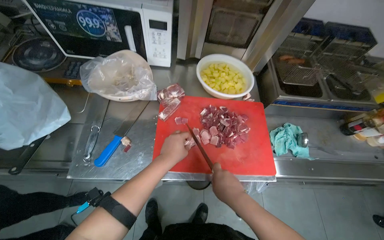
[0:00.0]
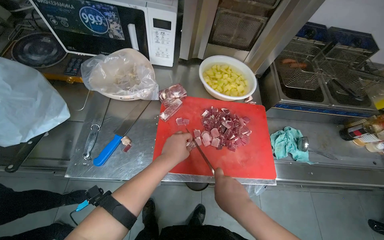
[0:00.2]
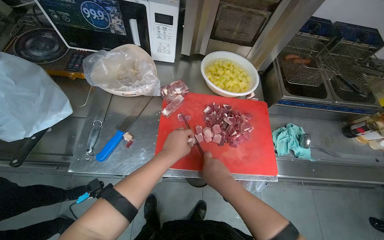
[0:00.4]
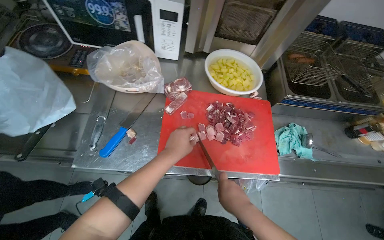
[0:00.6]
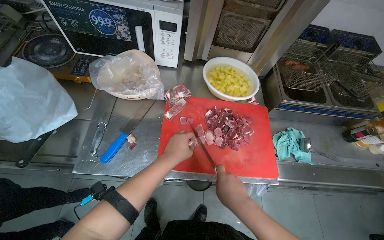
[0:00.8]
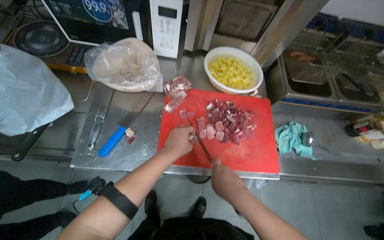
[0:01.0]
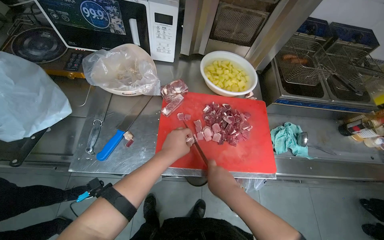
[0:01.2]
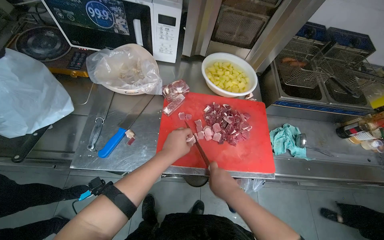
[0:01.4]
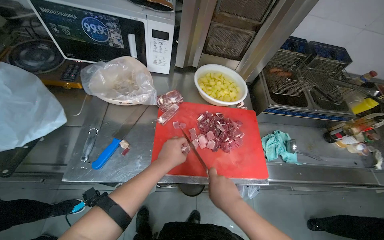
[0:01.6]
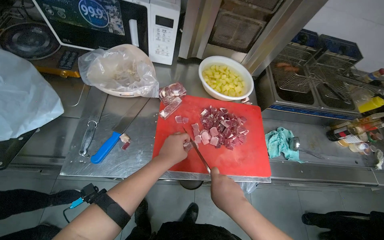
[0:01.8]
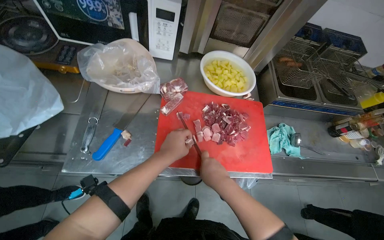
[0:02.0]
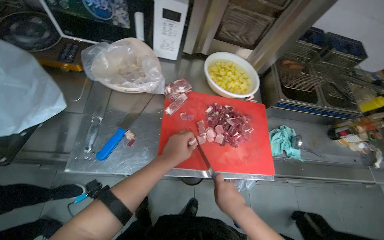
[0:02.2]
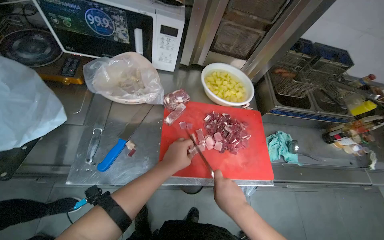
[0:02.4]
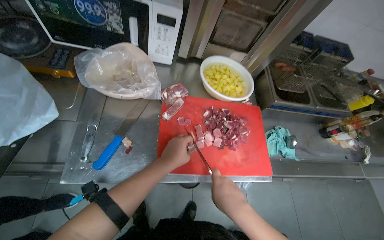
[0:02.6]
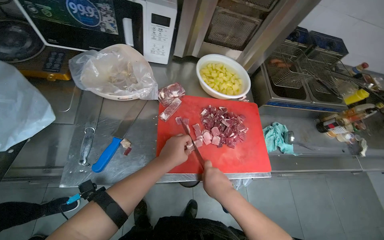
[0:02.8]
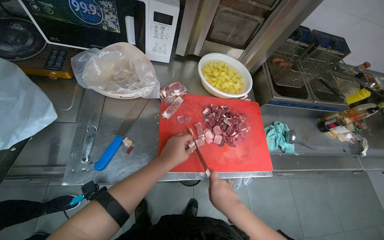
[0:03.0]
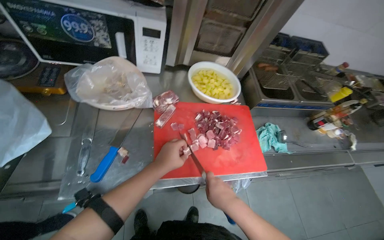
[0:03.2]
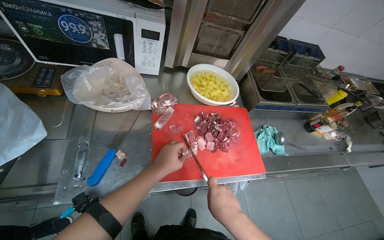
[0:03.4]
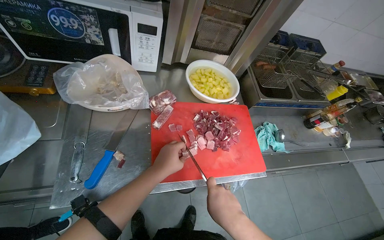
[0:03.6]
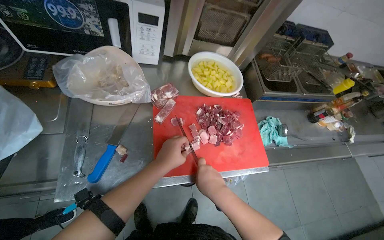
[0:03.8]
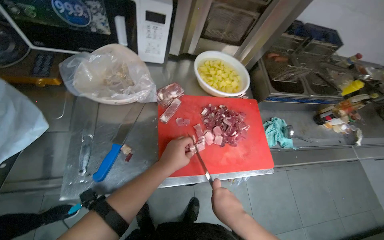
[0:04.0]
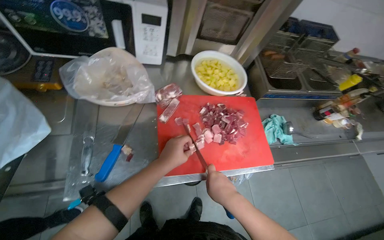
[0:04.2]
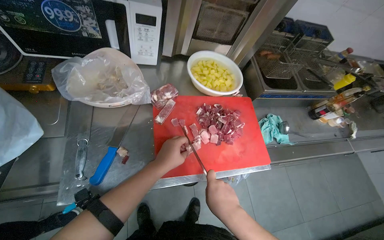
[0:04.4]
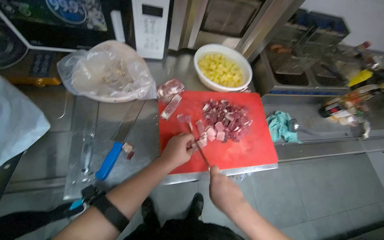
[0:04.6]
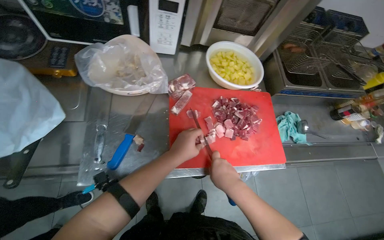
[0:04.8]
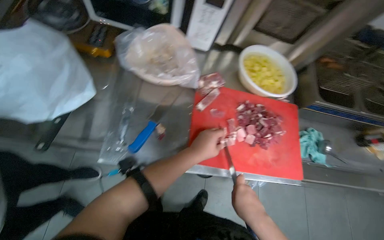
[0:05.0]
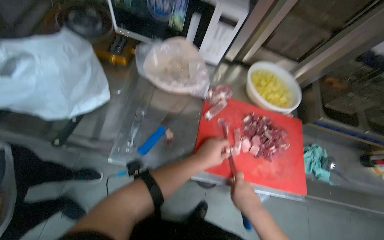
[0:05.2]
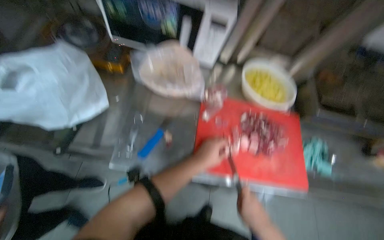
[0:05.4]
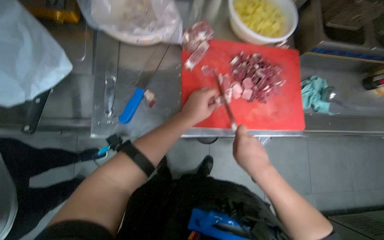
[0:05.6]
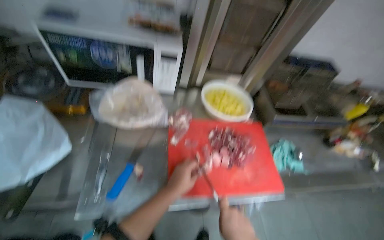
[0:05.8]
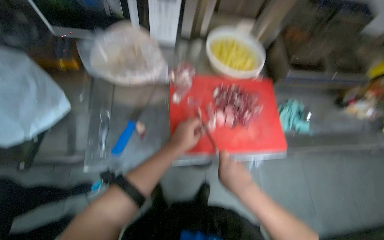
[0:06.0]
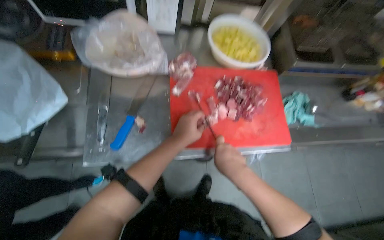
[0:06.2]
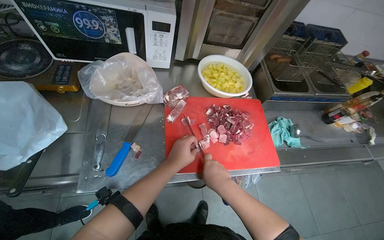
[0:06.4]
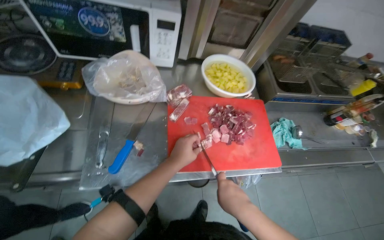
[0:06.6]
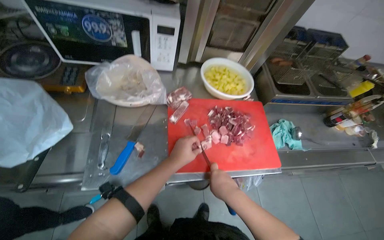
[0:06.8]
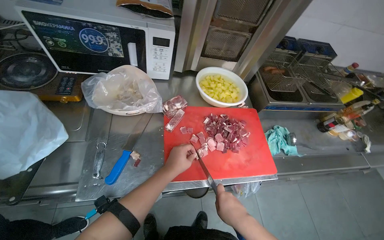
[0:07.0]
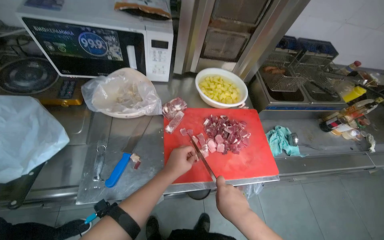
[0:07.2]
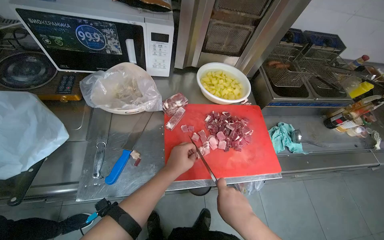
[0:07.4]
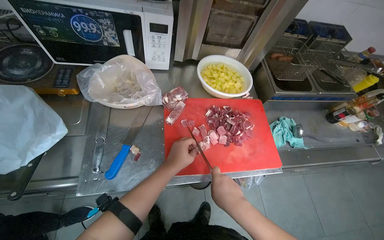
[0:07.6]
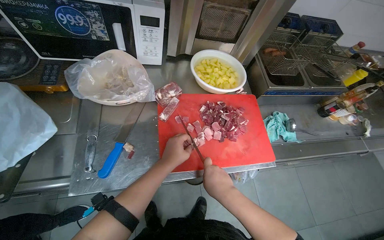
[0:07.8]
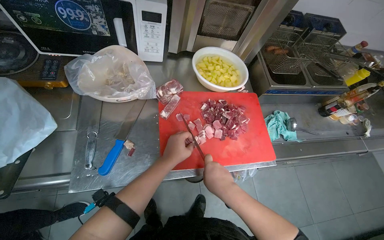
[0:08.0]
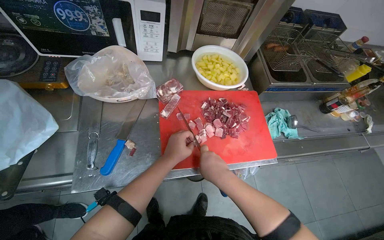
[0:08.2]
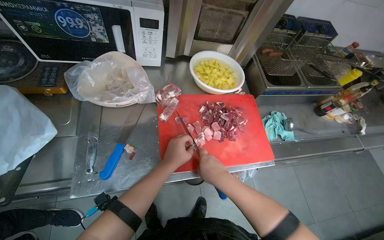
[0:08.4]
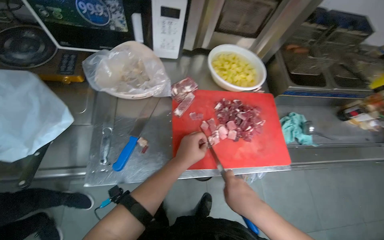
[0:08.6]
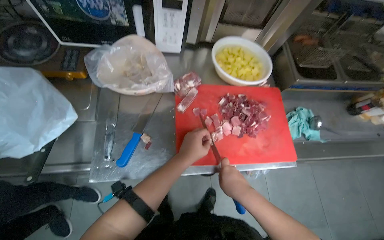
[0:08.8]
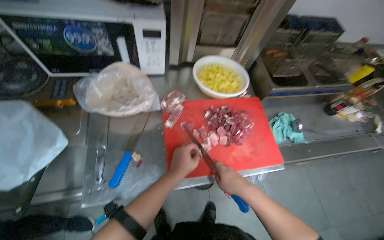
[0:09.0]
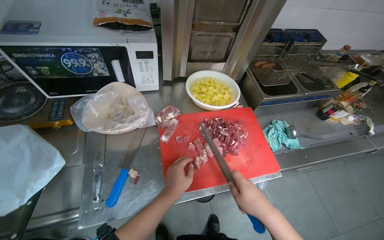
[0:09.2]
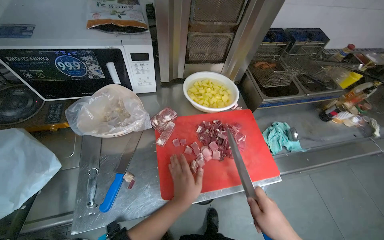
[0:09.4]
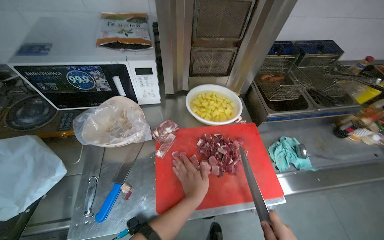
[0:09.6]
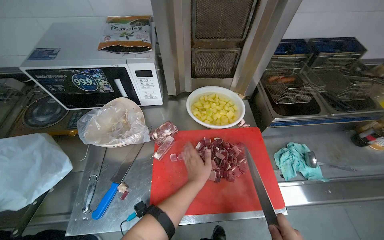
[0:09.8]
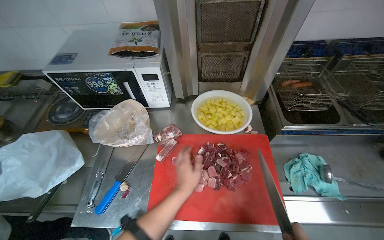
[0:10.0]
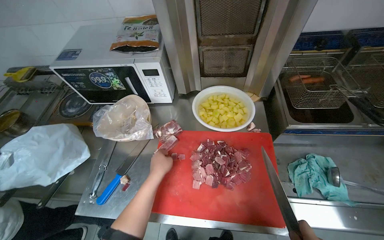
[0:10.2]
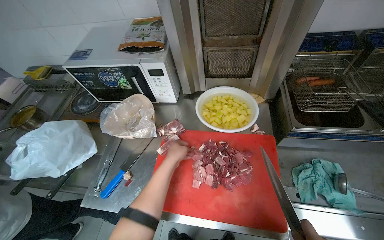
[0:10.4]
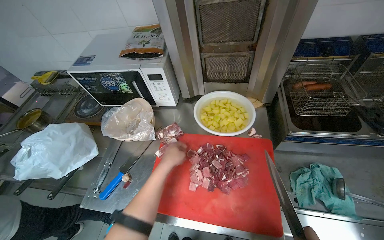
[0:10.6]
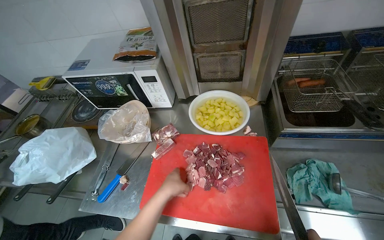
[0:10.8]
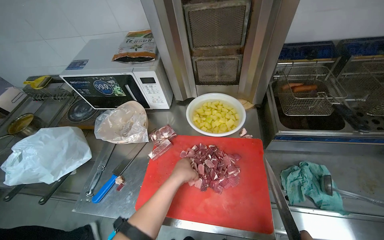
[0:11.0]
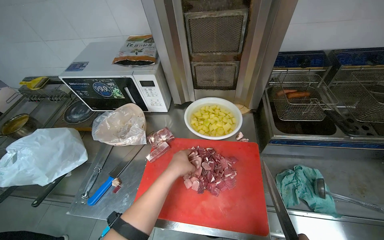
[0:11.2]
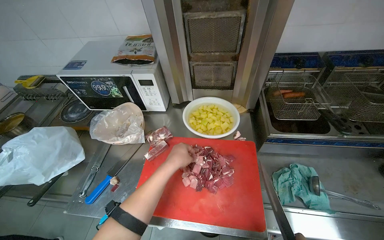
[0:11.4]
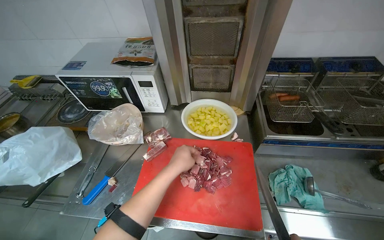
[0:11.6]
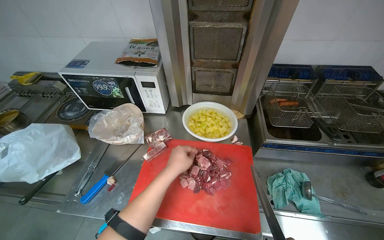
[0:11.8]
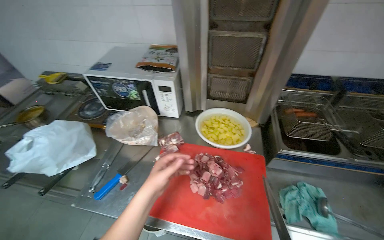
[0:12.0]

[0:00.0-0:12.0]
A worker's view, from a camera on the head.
Job: preparing food.
The whole recording: Cutting meat on chopping board. The worker continues cutting pieces of meat on a red chopping board with a knife.
0.0 to 1.6 s: The hands stay close to where they were, moving slightly.
1.6 to 3.0 s: The camera is aimed approximately 15 degrees further to the left.
3.0 to 4.4 s: The hands are busy where they are.
4.4 to 6.0 s: The view tilts some 15 degrees downward.
6.0 to 9.0 s: The hands make small movements and keep their place.
9.0 to 10.4 s: The camera is aimed about 25 degrees further to the left.
10.4 to 12.0 s: The left hand shifts approximately 10 cm nearer to the camera.

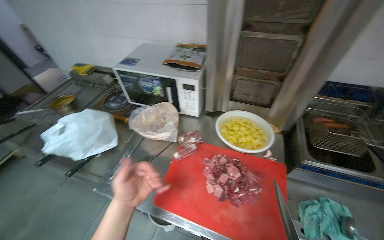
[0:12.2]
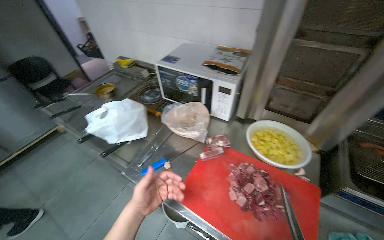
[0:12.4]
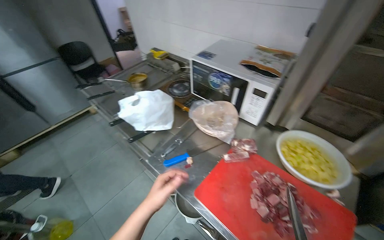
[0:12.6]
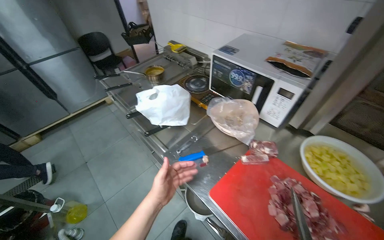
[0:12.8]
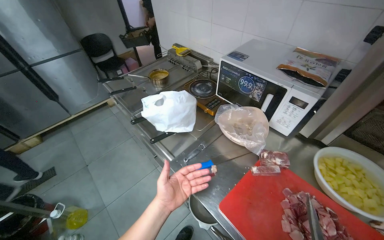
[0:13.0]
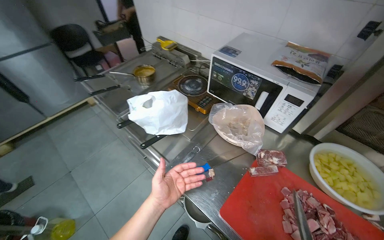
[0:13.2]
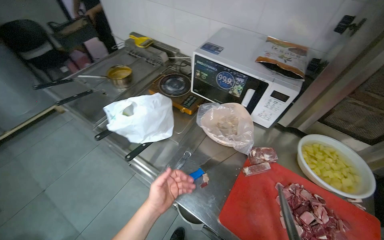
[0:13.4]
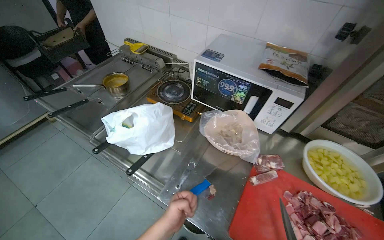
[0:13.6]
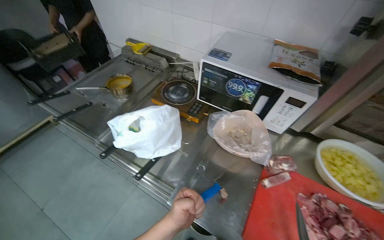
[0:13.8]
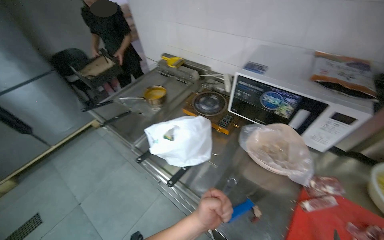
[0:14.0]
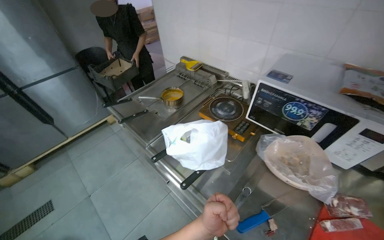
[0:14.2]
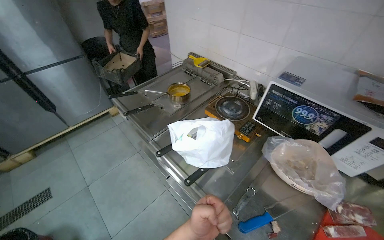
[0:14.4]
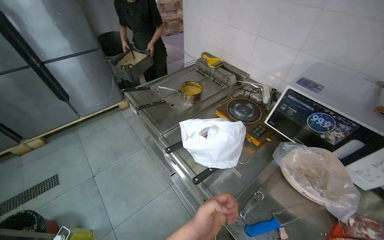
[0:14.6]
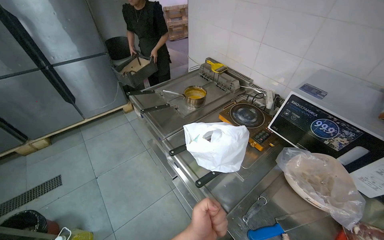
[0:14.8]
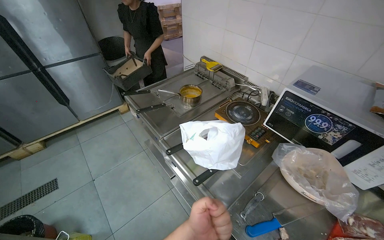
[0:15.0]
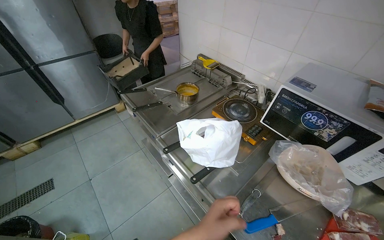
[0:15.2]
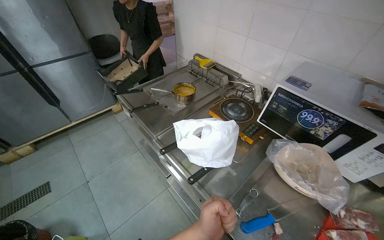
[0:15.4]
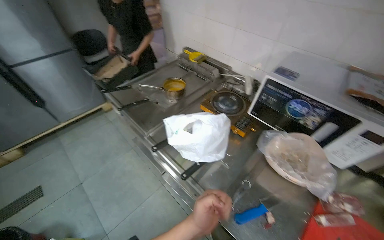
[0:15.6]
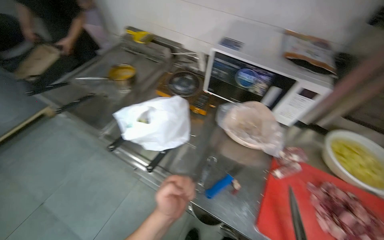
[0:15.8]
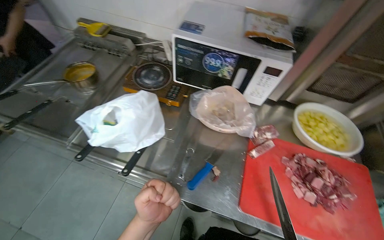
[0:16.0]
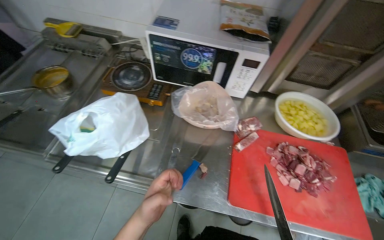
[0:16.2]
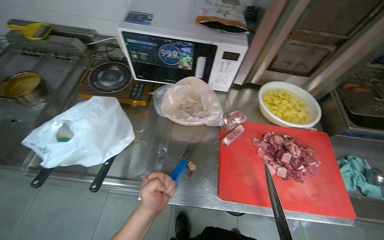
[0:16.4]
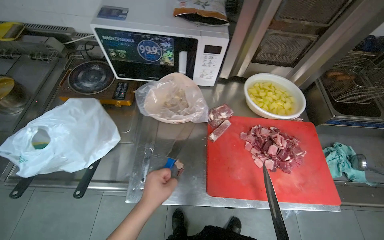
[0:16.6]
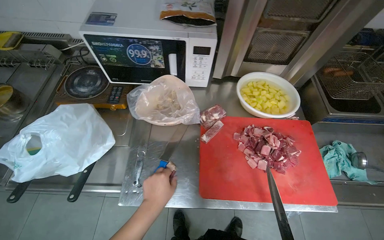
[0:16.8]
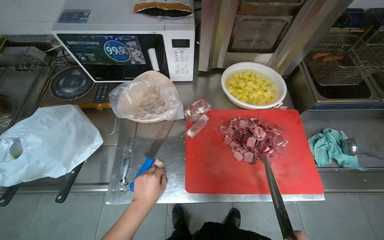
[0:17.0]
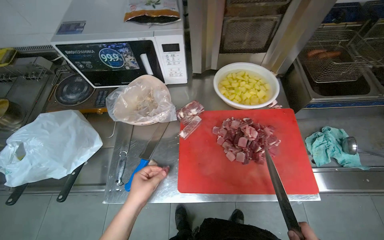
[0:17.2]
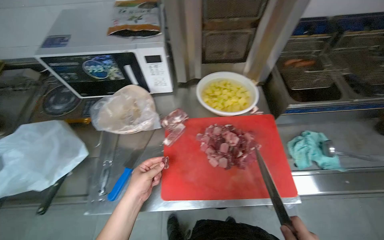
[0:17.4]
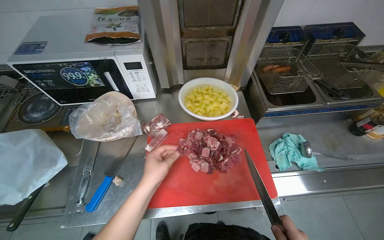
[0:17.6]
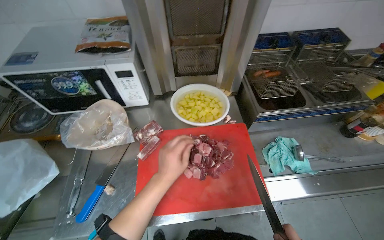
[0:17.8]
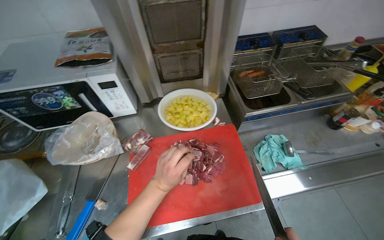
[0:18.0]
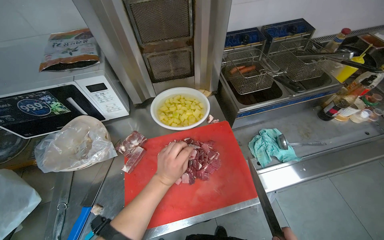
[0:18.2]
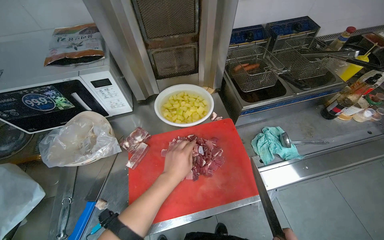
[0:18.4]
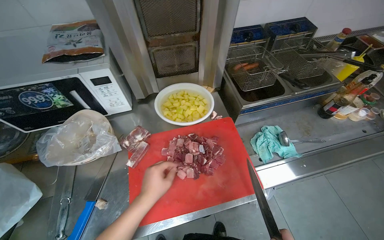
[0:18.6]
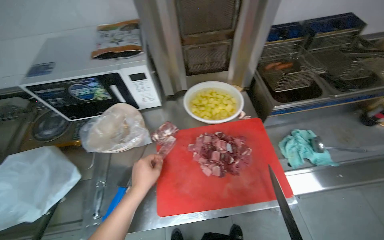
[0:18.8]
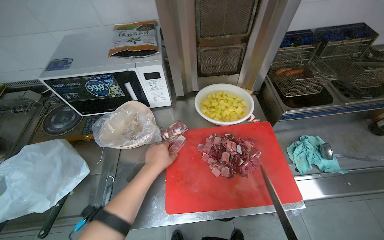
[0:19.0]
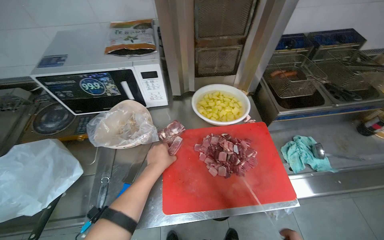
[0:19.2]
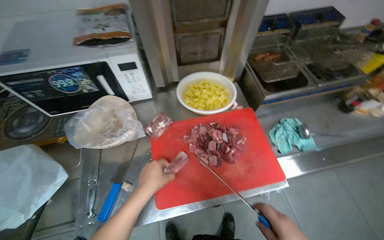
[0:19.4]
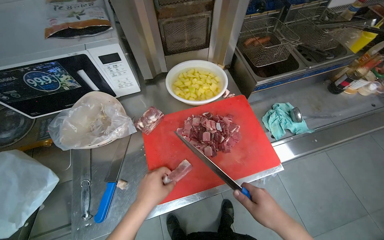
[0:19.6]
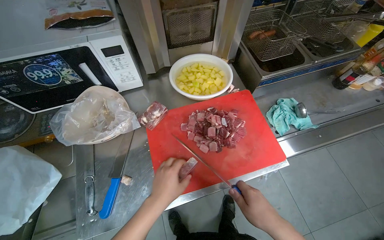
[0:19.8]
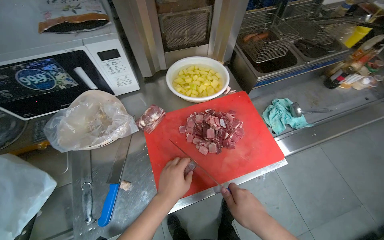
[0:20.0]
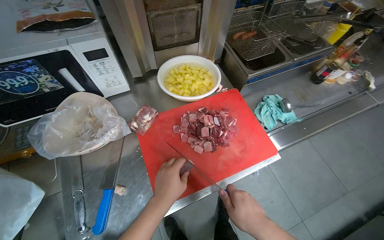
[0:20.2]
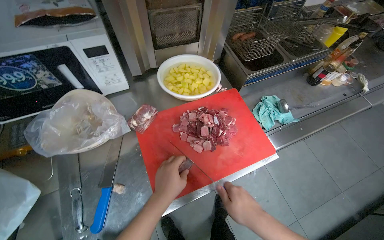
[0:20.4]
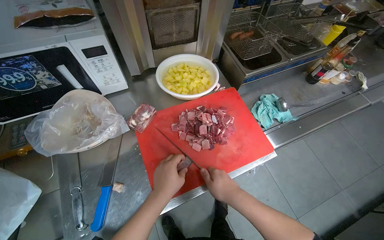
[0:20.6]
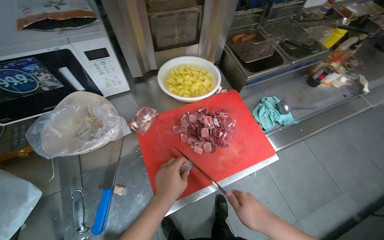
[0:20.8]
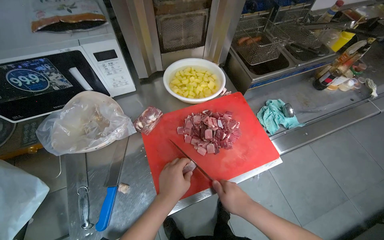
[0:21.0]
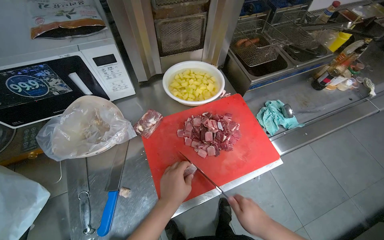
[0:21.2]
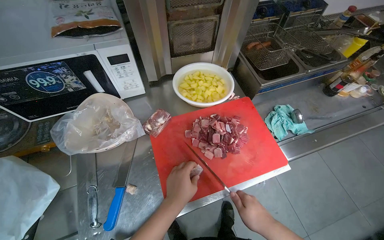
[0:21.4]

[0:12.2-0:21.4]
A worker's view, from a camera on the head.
Job: preparing food.
The whole recording: Cutting meat on chopping board. The worker continues cutting pieces of meat on a red chopping board with a knife.
12.2 to 13.8 s: The head travels about 40 cm.
13.8 to 15.2 s: The head turns to the left by approximately 20 degrees.
15.2 to 16.8 s: The head turns to the right by about 45 degrees. The wearer looks roughly 15 degrees further downward.
16.8 to 18.4 s: The left hand heads up the picture, covering roughly 15 cm.
19.8 to 21.4 s: The hands stay close to where they were, moving slightly.
